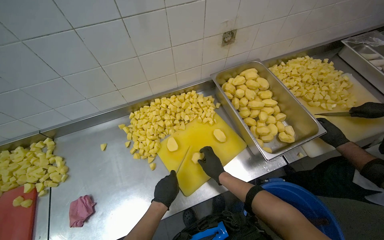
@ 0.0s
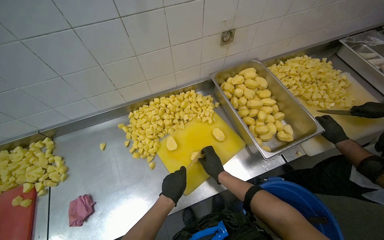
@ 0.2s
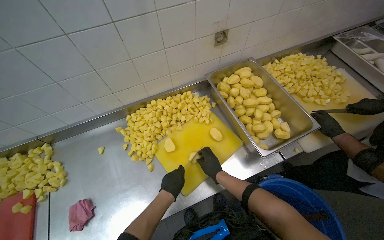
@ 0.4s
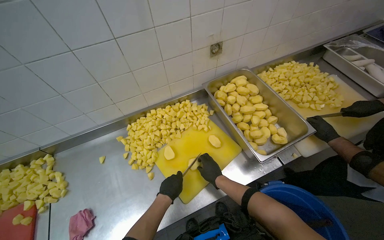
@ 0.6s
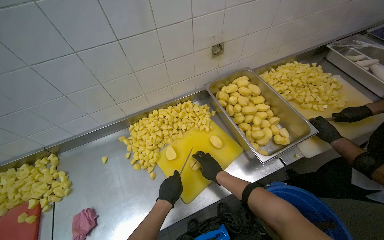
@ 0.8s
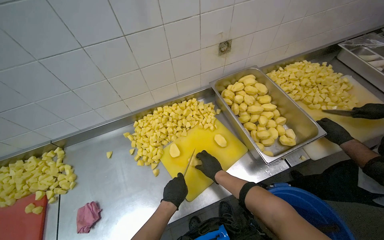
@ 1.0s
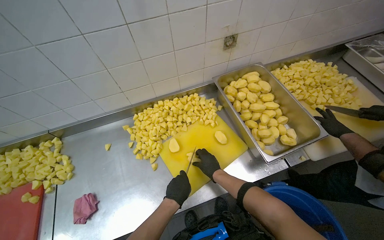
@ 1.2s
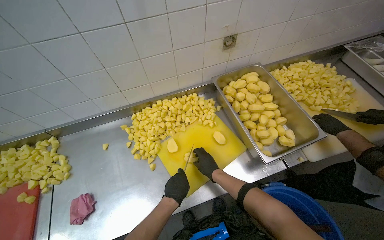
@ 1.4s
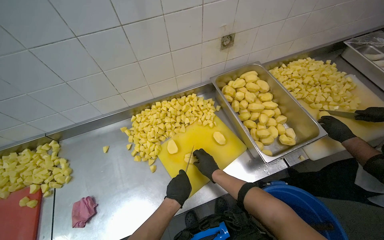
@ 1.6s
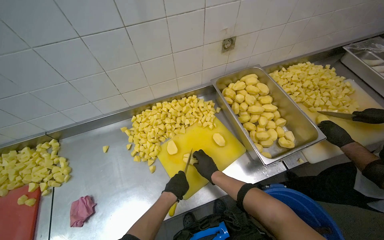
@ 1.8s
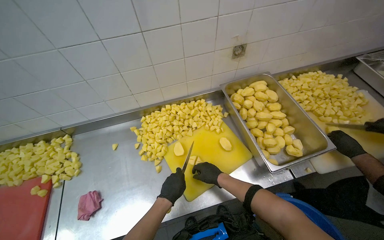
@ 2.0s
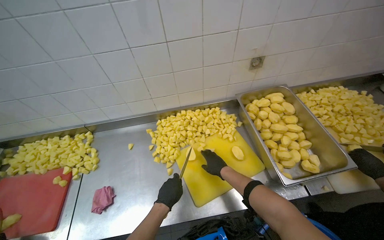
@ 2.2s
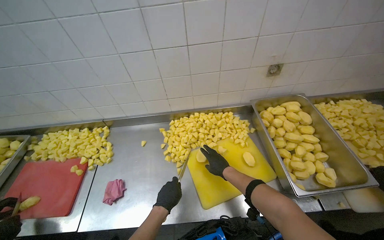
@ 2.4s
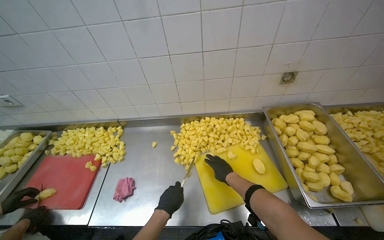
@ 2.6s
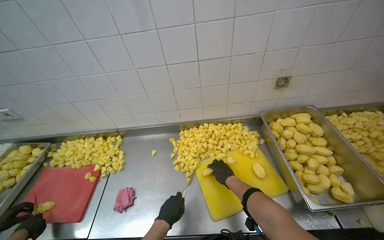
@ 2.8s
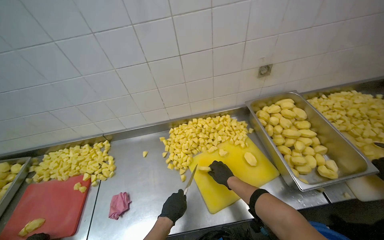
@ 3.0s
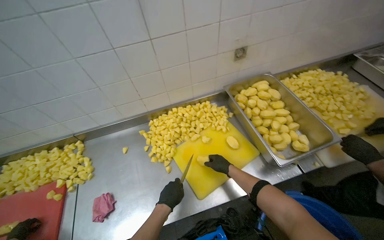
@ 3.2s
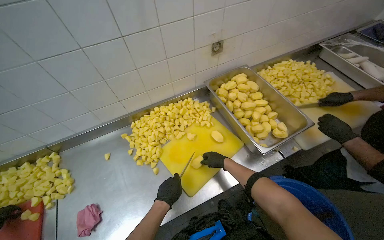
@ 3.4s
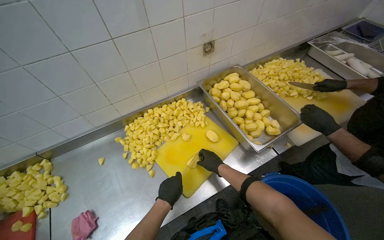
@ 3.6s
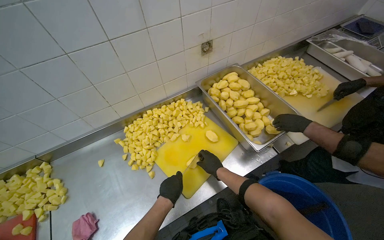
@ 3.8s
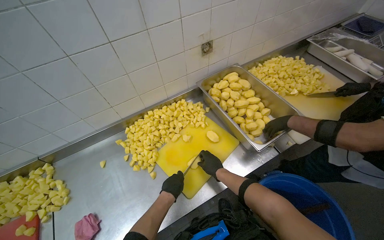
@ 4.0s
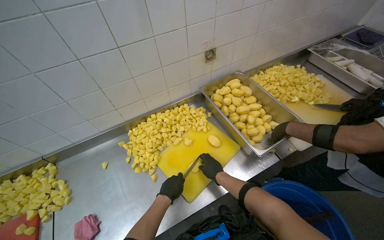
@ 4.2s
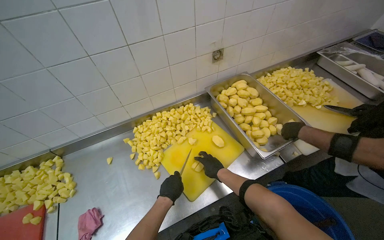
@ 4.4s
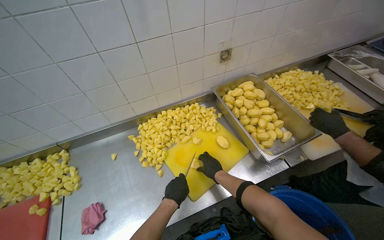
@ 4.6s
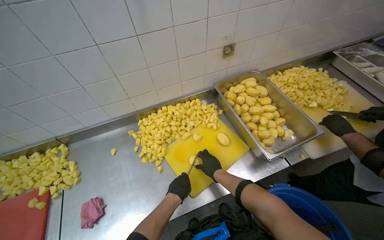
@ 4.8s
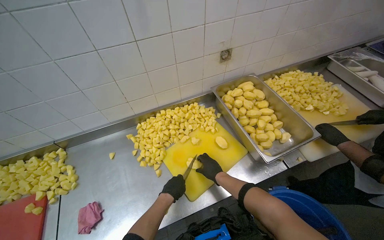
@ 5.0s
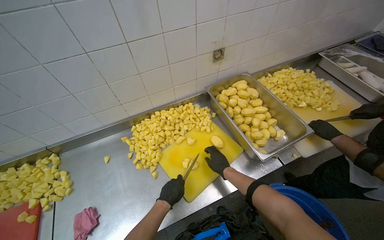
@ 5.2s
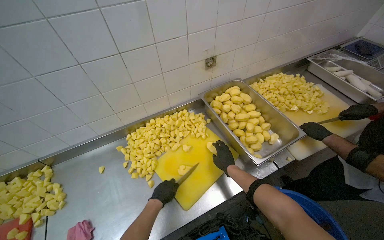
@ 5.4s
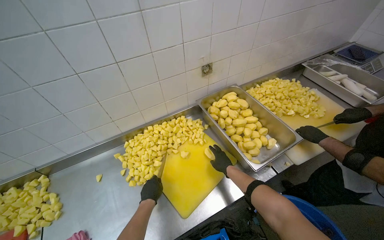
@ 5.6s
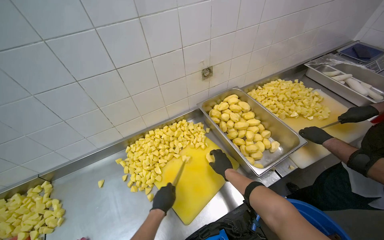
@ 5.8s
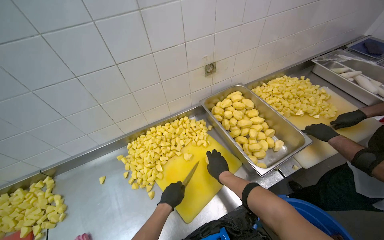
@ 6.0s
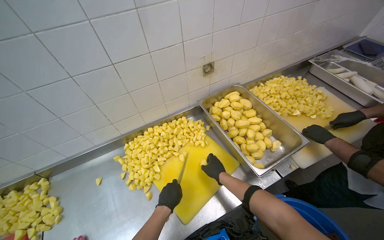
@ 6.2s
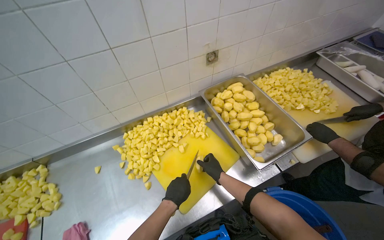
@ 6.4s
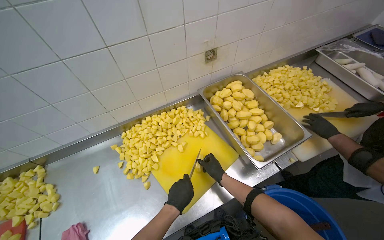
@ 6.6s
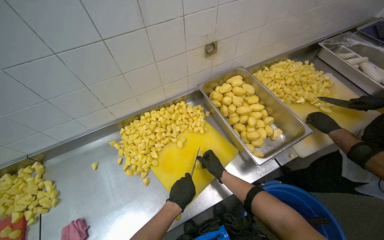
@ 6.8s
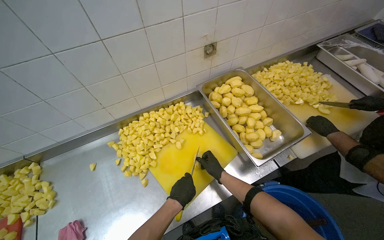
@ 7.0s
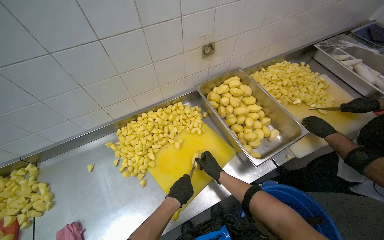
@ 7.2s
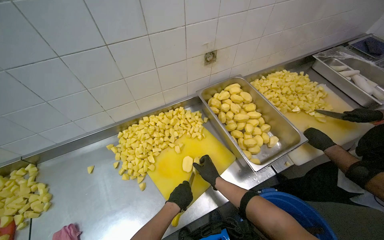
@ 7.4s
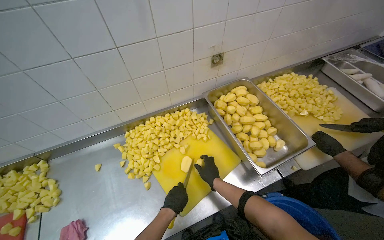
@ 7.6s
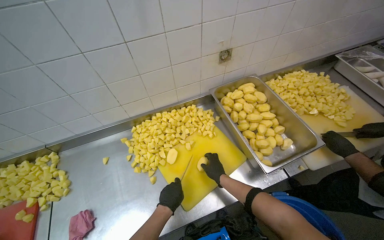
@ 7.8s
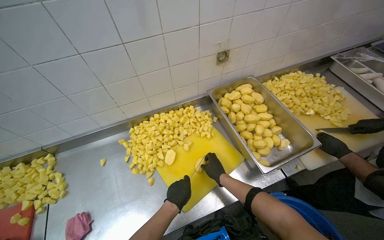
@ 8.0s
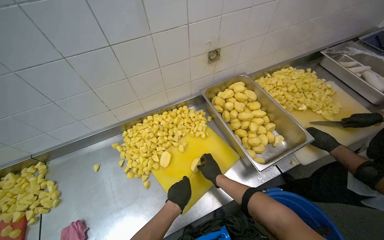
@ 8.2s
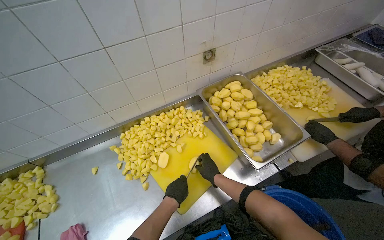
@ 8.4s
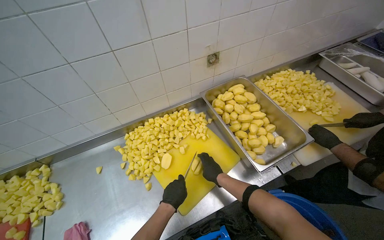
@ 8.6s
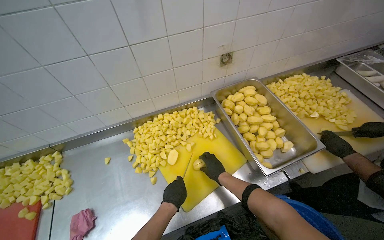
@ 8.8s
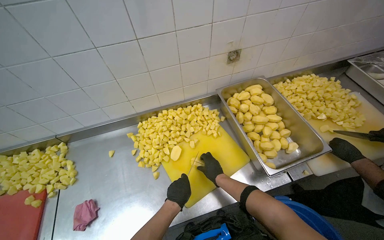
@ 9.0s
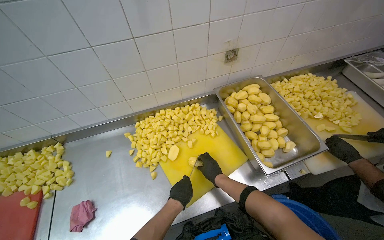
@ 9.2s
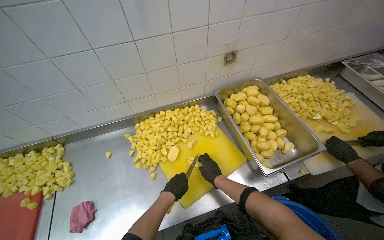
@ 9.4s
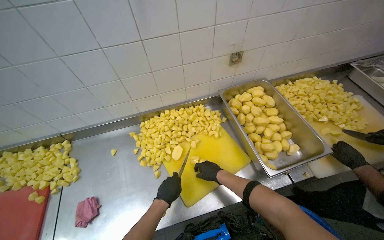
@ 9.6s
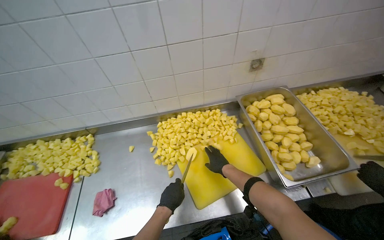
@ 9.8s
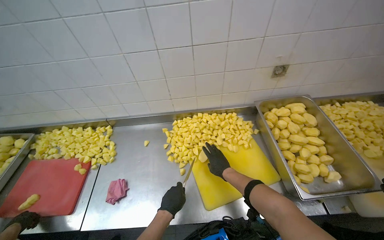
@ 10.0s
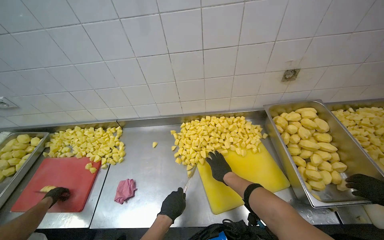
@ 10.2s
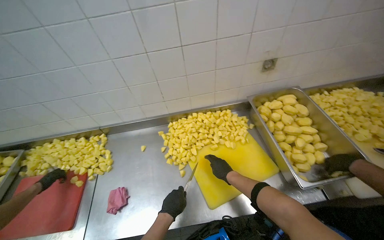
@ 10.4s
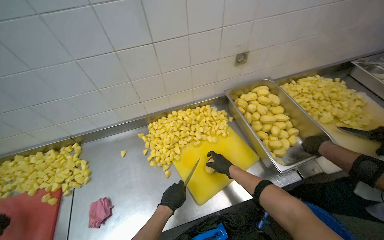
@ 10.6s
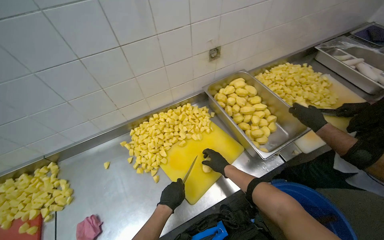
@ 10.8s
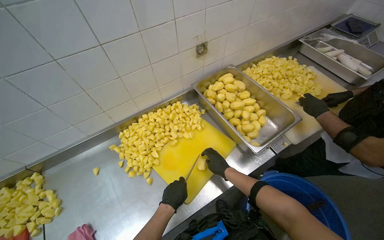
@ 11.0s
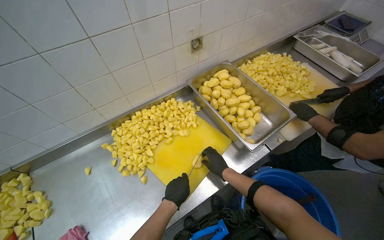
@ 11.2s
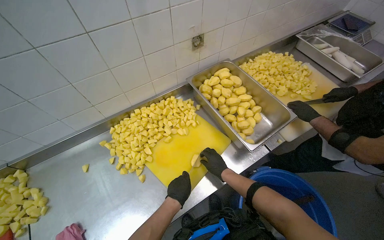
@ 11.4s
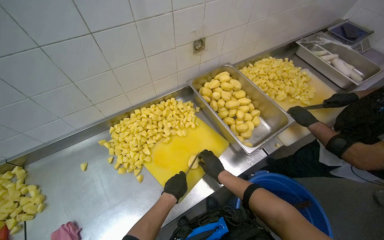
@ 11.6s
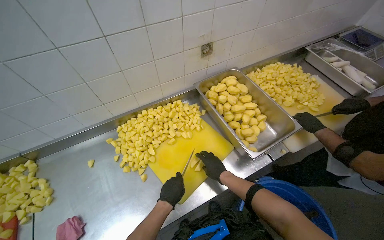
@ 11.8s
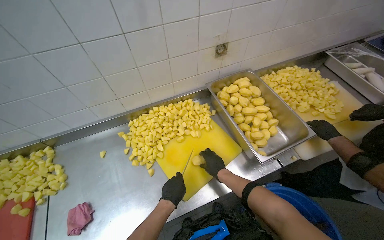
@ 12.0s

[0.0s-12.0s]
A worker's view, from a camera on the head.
Job: preparing food.
The whole recording: Cutting potatoes into pieces. The worker cuts peeled potatoes into small pieces on a yellow cutting board.
0.0s to 1.6s: The hands are busy where they are.
3.0s to 4.4s: The wearer's head swings approximately 15 degrees to the right.
7.6s to 9.0s: The hands make small movements and keep their place.

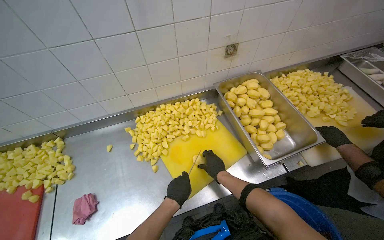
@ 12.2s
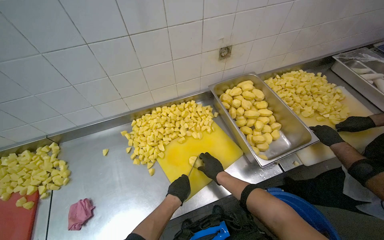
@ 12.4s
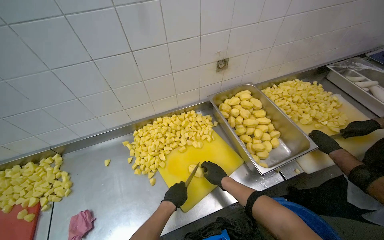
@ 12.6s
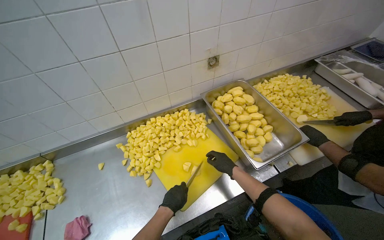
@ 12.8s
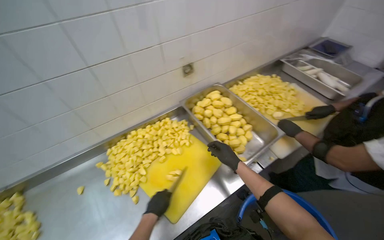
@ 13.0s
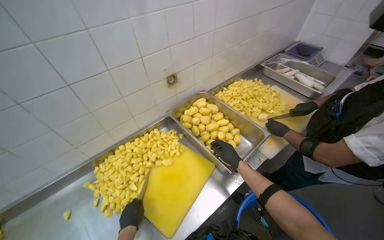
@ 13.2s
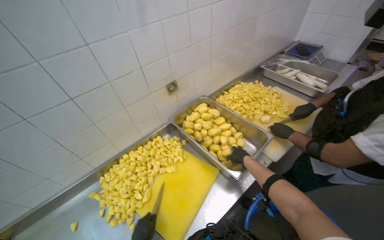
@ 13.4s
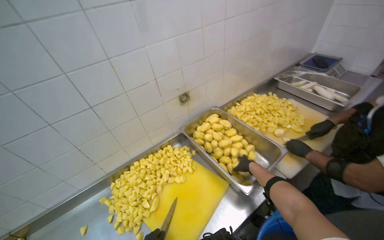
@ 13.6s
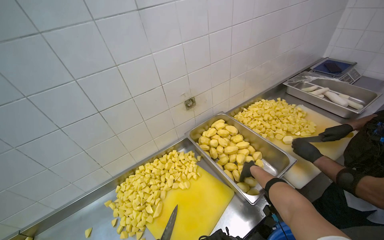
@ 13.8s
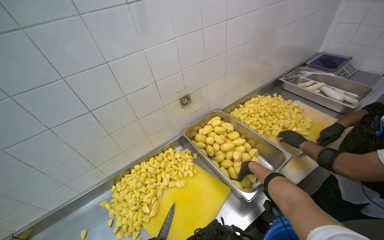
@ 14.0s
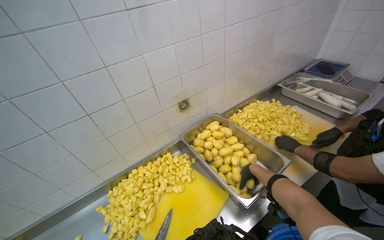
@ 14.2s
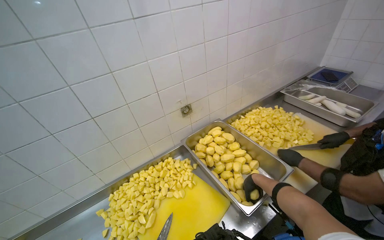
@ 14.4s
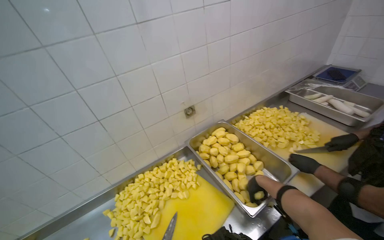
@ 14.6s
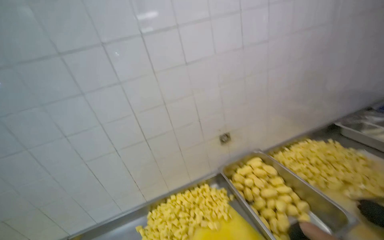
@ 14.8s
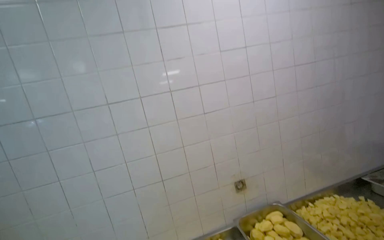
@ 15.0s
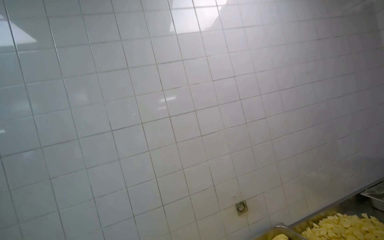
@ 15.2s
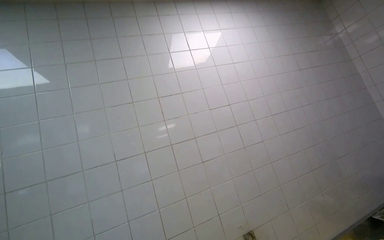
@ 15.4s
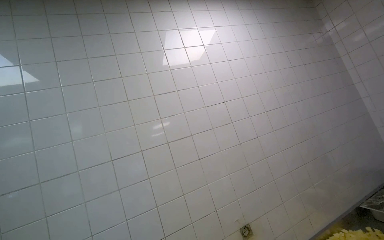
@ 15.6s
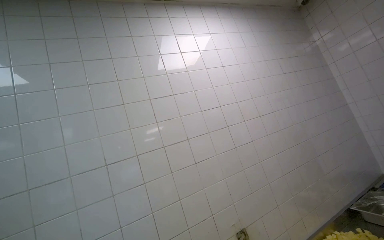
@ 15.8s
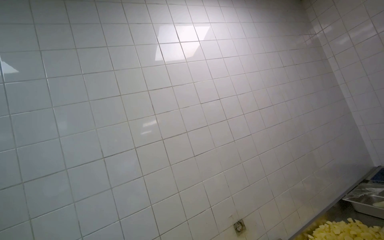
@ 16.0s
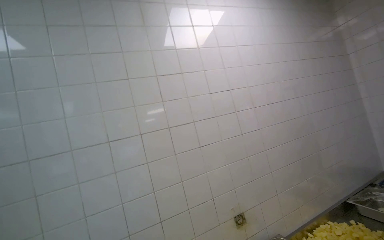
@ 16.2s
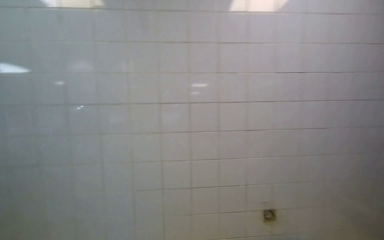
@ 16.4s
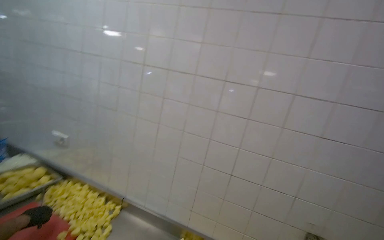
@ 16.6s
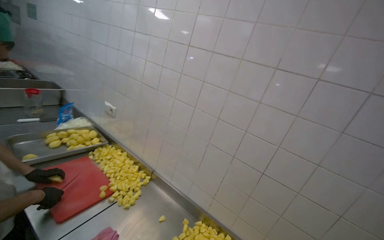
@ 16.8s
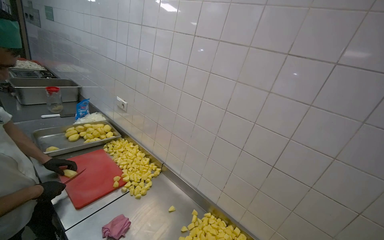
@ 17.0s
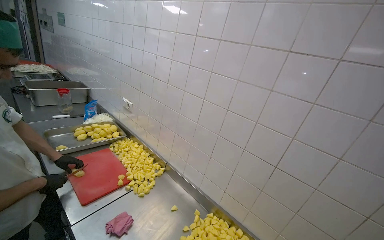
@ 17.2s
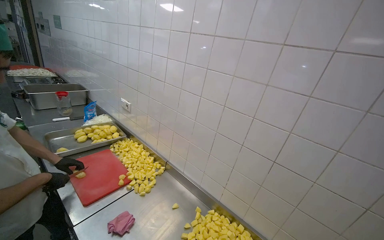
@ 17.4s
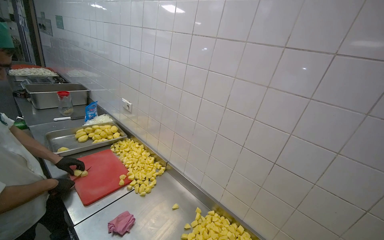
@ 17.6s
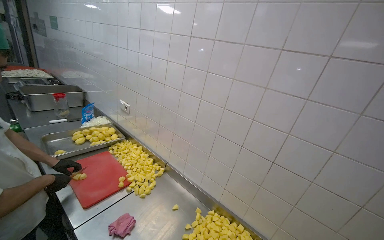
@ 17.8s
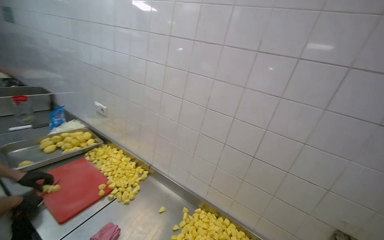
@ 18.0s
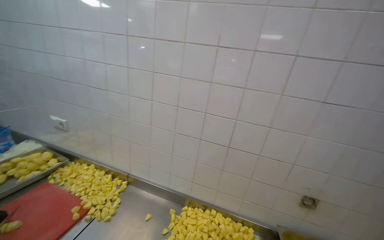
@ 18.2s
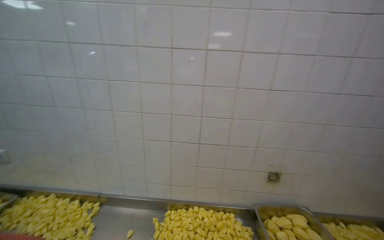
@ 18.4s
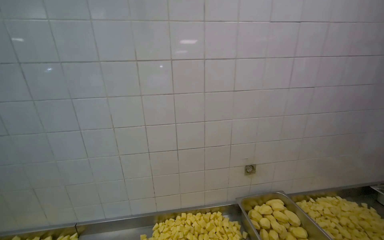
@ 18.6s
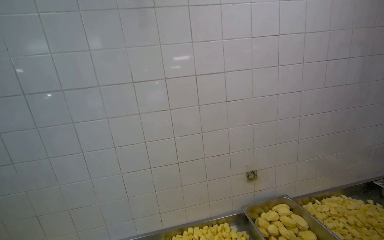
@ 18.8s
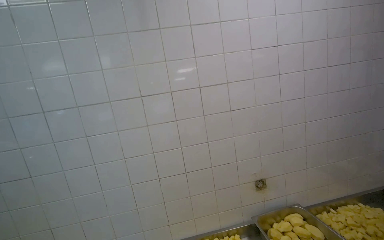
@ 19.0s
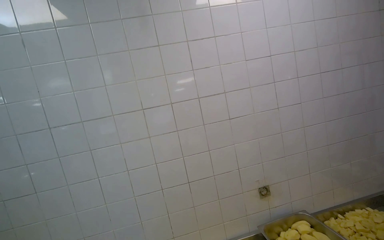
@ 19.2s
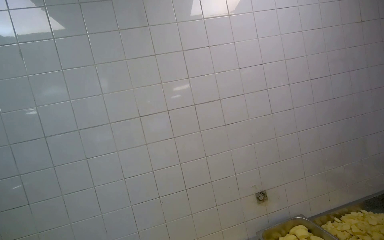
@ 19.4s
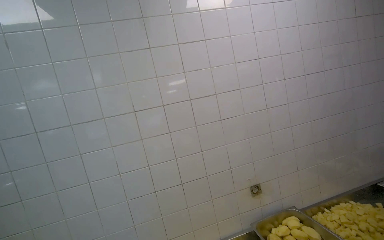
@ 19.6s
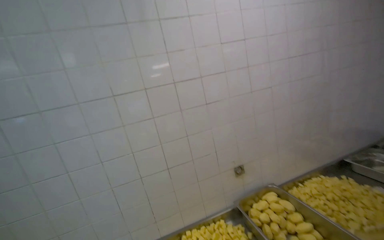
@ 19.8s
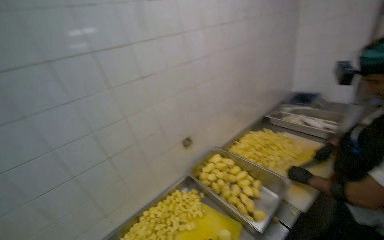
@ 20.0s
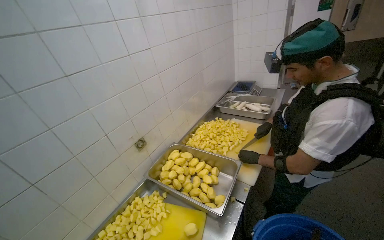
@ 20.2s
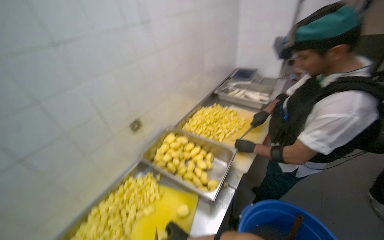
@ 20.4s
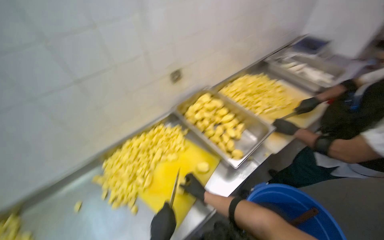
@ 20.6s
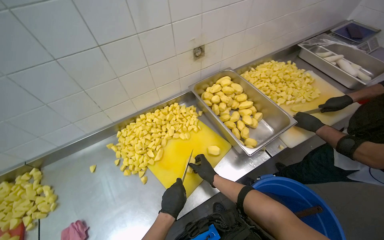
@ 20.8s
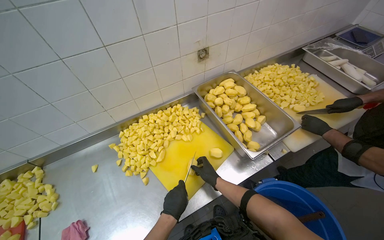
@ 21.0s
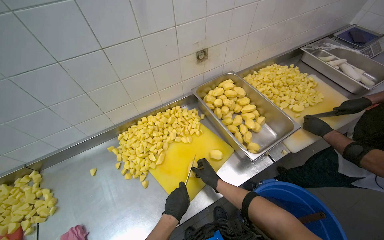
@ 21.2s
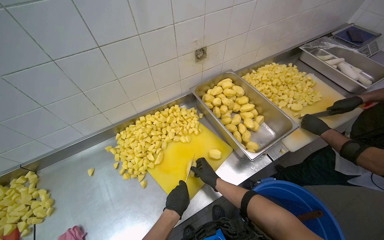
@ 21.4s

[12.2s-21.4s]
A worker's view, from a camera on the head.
Job: preparing food.
The whole recording: Cutting potatoes into pieces. The worker cuts peeled potatoes into small pieces on a yellow cutting board.
12.2s to 13.8s: The view tips upward by about 15 degrees. The right hand is displaced to the right and farther from the camera by some 25 cm.
13.8s to 15.2s: The view swings about 20 degrees to the left. The wearer looks roughly 40 degrees further upward.
15.2s to 16.8s: The wearer looks about 55 degrees further to the left. The camera pitches downward, by roughly 15 degrees.
16.8s to 18.4s: The wearer's head swings roughly 35 degrees to the right.
18.4s to 19.8s: The head rotates about 25 degrees to the right.
19.8s to 21.4s: The view swings some 25 degrees to the right. The wearer looks roughly 40 degrees further downward.
